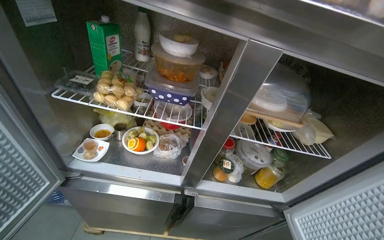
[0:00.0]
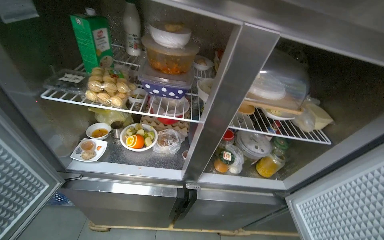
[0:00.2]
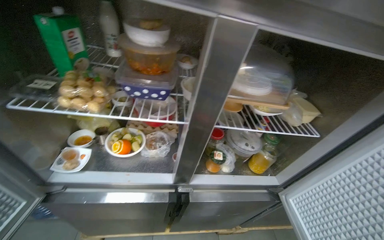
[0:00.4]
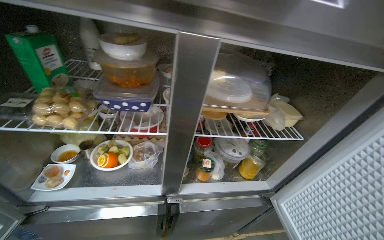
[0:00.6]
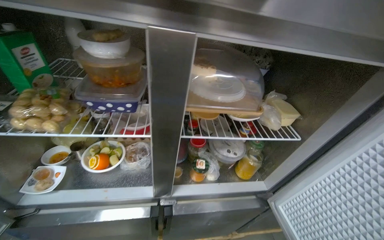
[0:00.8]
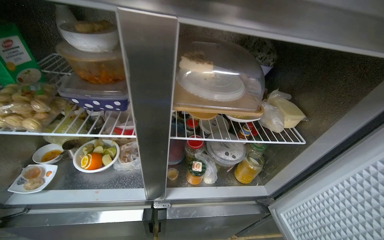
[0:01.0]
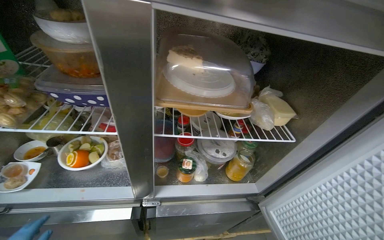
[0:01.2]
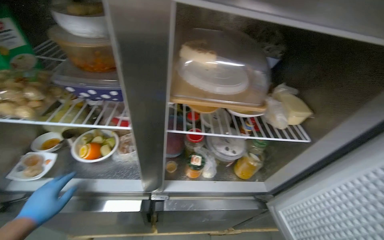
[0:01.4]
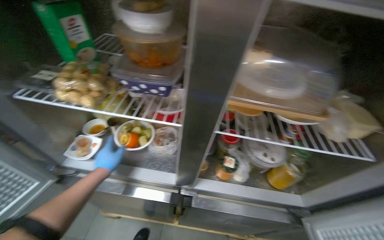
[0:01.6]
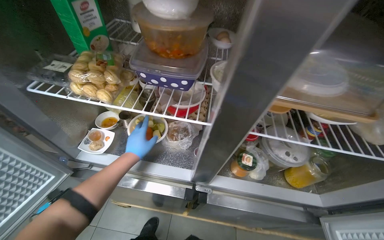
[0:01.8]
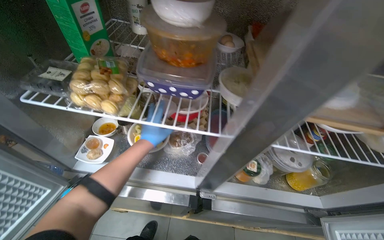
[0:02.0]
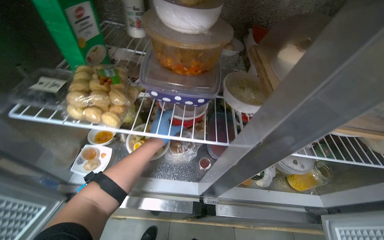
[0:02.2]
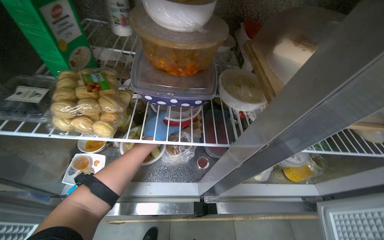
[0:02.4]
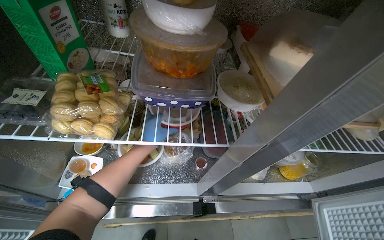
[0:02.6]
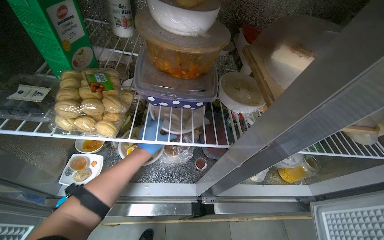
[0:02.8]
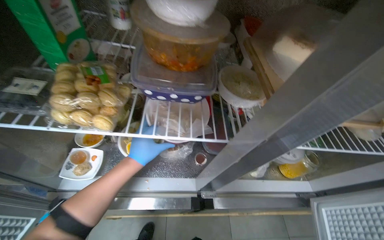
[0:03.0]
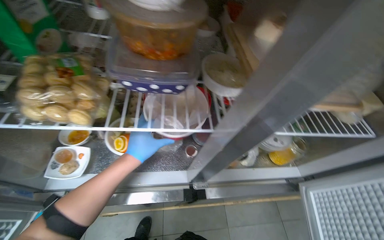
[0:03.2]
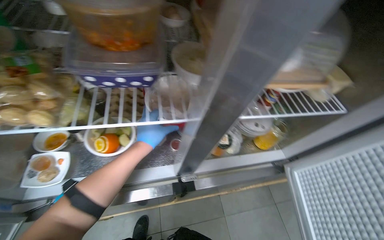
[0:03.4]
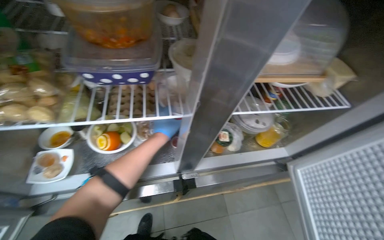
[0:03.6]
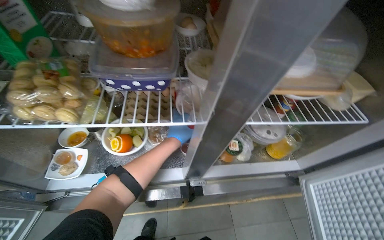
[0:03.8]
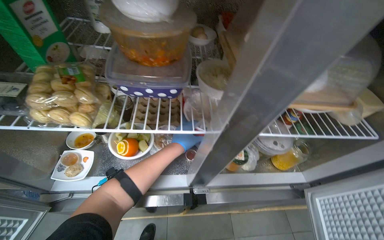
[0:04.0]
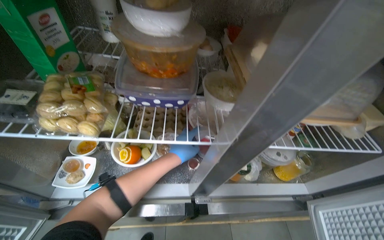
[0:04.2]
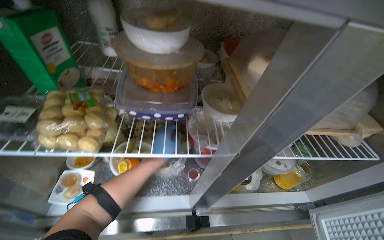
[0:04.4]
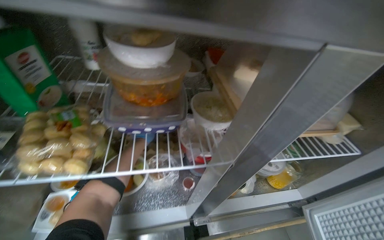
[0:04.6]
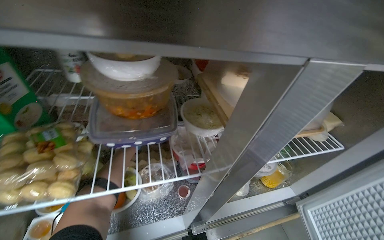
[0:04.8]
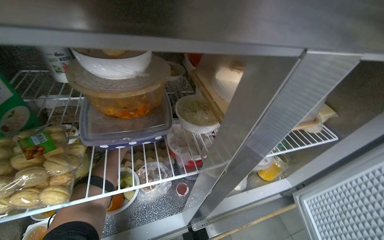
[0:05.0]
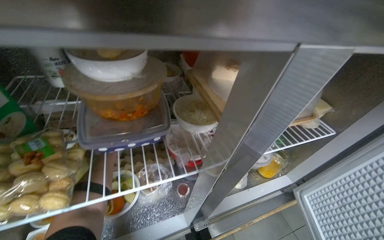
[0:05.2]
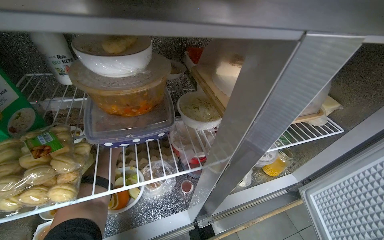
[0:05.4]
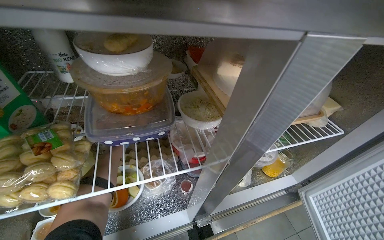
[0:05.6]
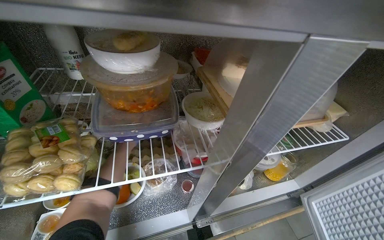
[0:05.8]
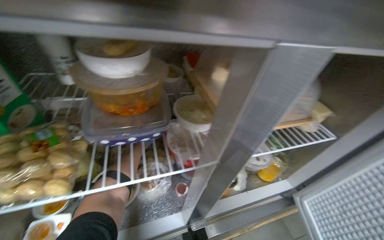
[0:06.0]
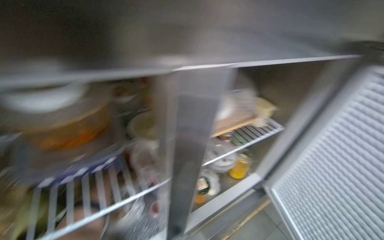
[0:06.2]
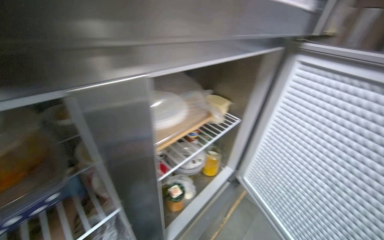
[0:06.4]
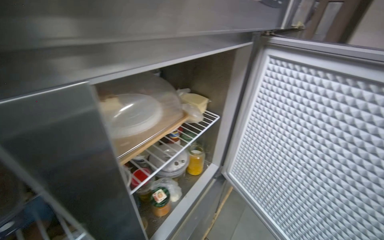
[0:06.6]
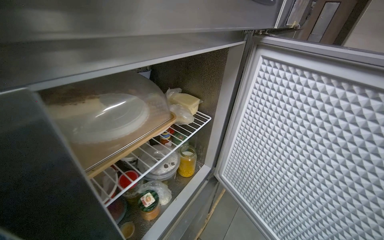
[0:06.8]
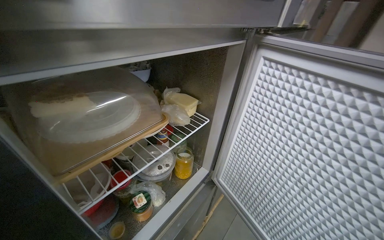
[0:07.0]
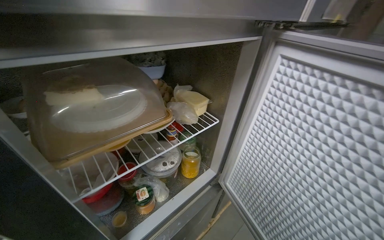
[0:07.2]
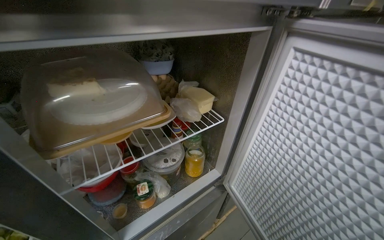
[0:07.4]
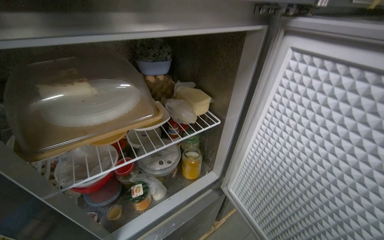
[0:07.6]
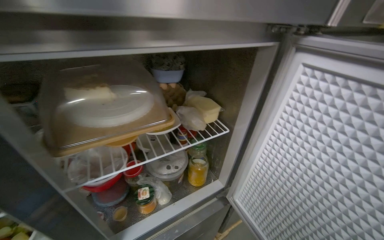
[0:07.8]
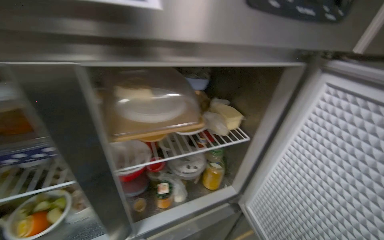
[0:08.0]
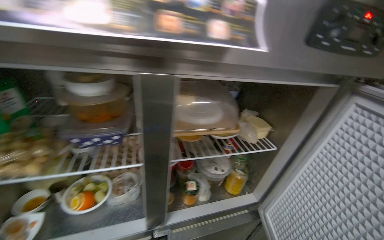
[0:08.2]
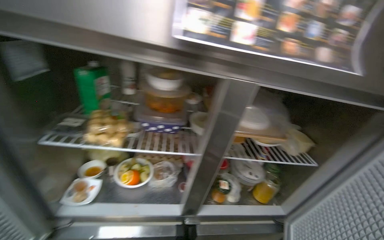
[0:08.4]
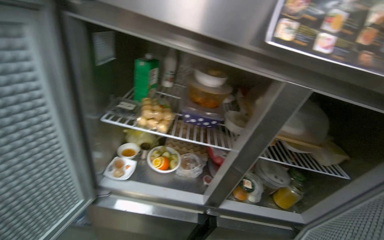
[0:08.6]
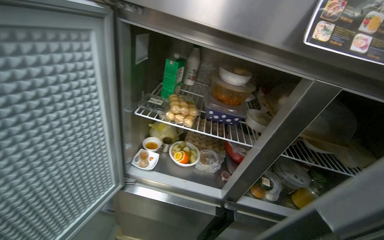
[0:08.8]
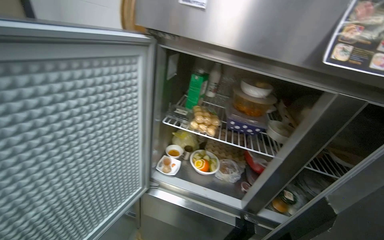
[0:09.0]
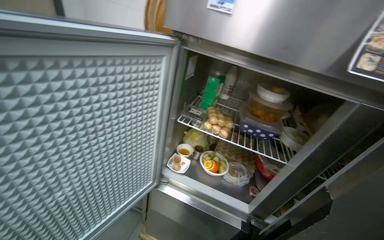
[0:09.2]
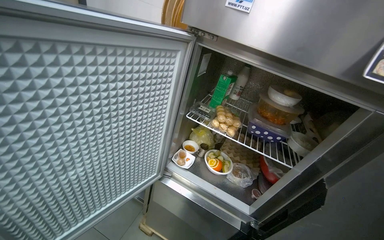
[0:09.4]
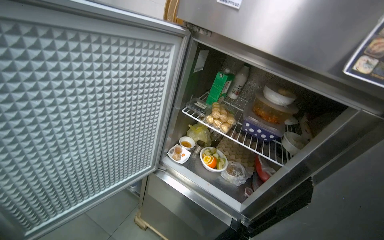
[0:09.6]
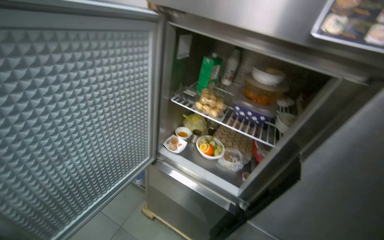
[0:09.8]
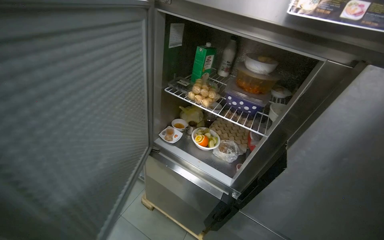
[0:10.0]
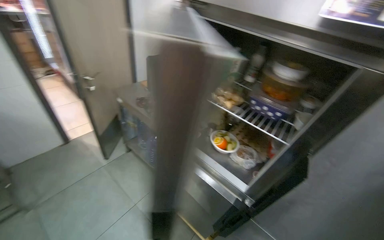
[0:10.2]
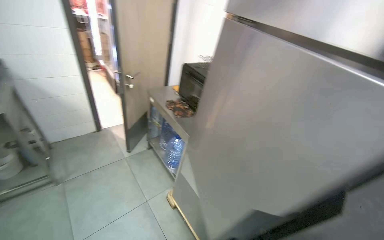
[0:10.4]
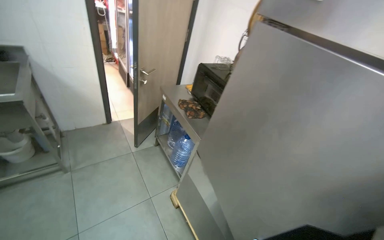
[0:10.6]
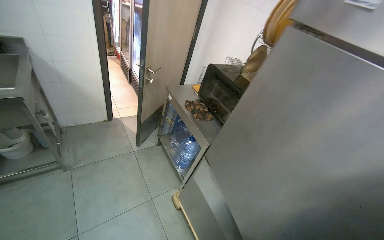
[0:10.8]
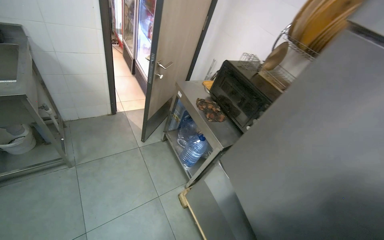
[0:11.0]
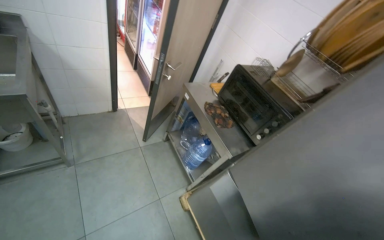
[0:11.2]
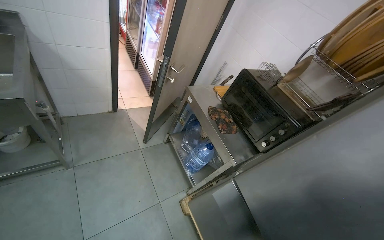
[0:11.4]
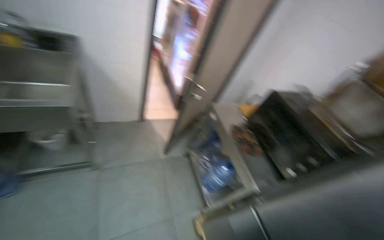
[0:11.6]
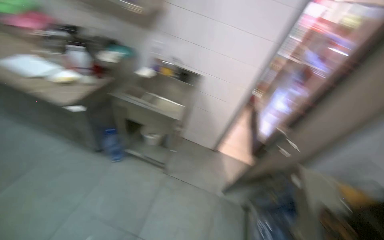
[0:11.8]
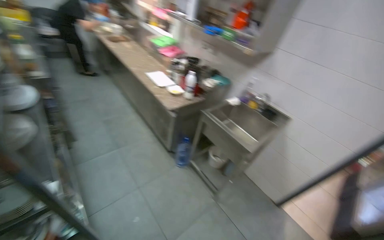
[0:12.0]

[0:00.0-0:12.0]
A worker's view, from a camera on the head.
Job: preparing food.
The whole recording: Taking product from refrigerator Discretion: The worker takes the required product from the refrigerator. The worker takes the required product from the refrigerator.
0:06.0 to 0:07.6: The wearer's head swings some 20 degrees to the right.
0:07.6 to 0:09.0: The head travels approximately 60 cm. The head rotates some 45 degrees to the left. The view tilts some 15 degrees upward.
0:09.0 to 0:10.4: The wearer looks roughly 35 degrees further to the left.
0:10.4 to 0:12.0: The wearer's head swings some 90 degrees to the left. The view tilts about 20 degrees upward.

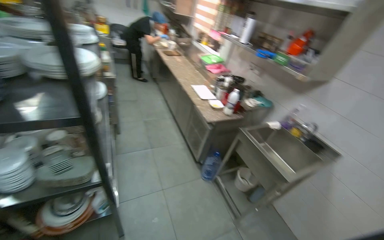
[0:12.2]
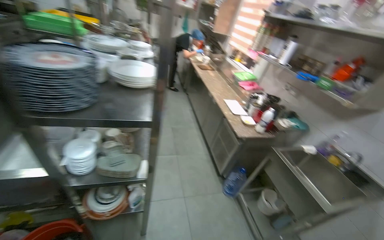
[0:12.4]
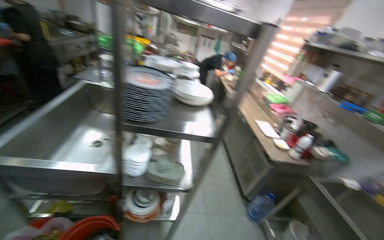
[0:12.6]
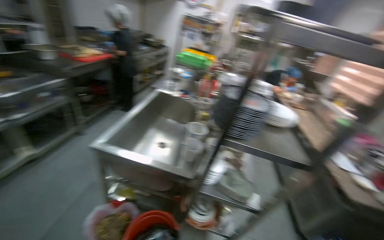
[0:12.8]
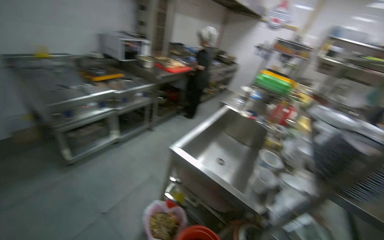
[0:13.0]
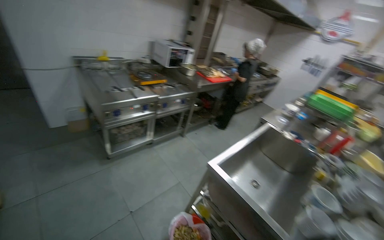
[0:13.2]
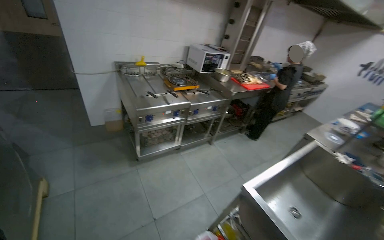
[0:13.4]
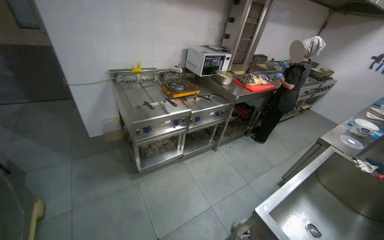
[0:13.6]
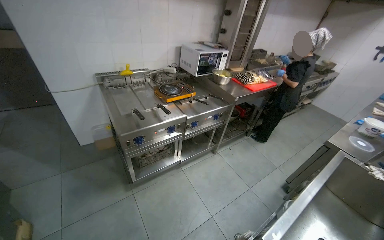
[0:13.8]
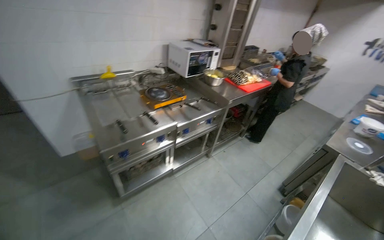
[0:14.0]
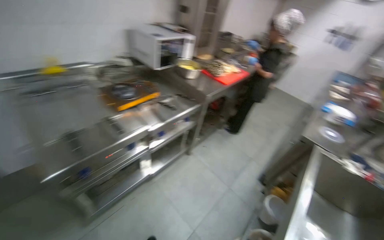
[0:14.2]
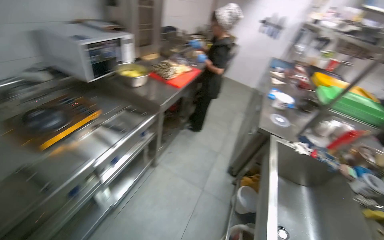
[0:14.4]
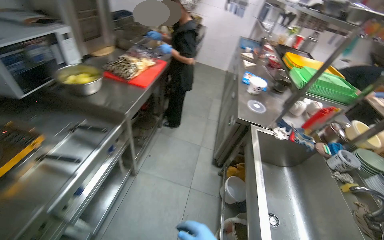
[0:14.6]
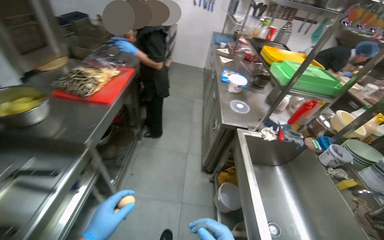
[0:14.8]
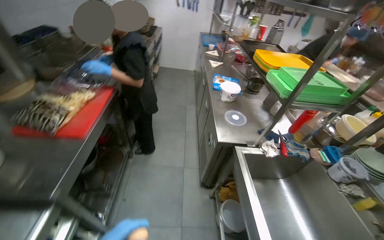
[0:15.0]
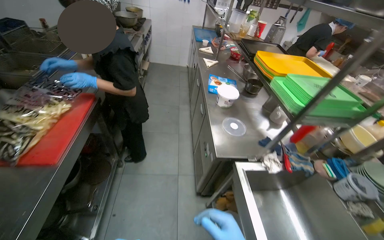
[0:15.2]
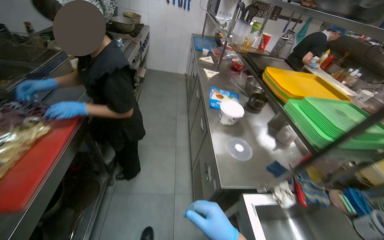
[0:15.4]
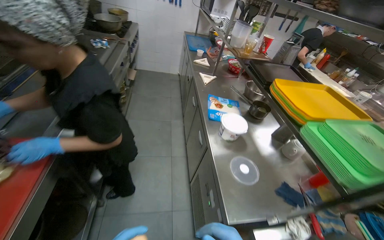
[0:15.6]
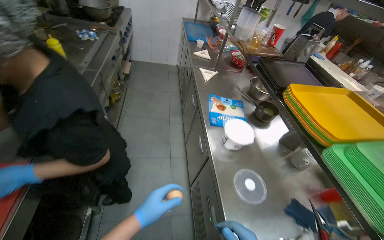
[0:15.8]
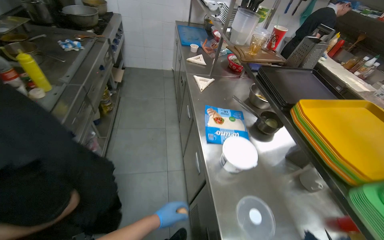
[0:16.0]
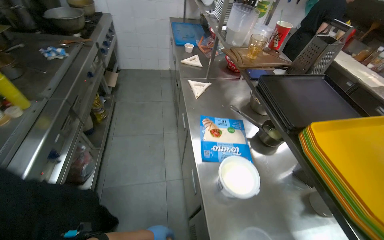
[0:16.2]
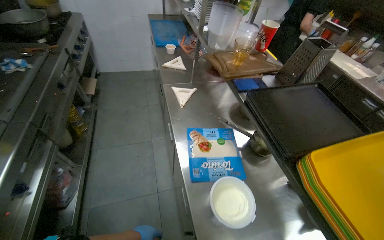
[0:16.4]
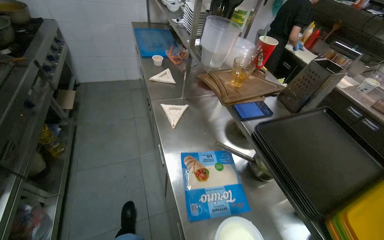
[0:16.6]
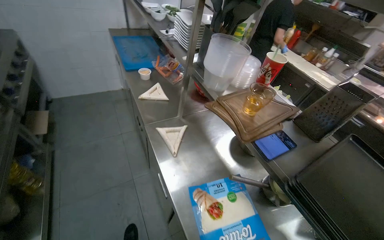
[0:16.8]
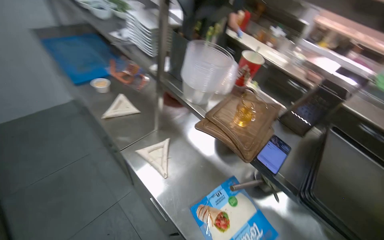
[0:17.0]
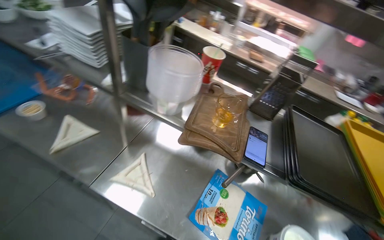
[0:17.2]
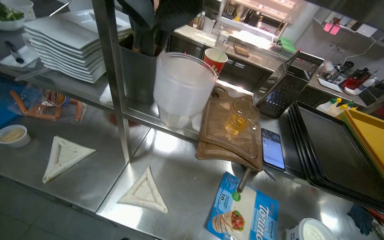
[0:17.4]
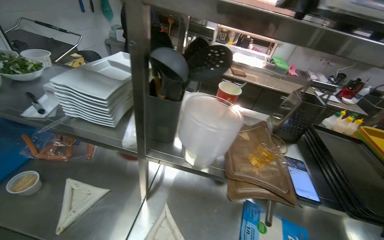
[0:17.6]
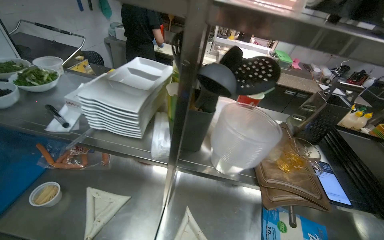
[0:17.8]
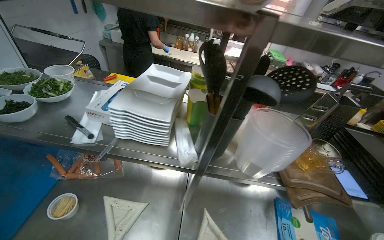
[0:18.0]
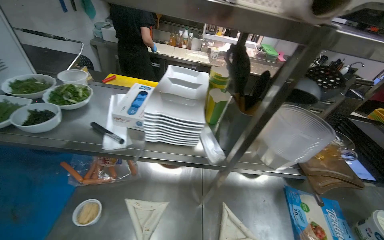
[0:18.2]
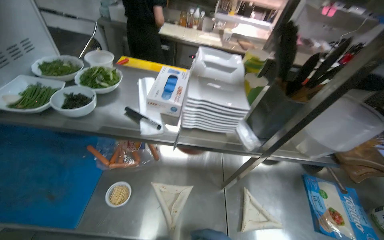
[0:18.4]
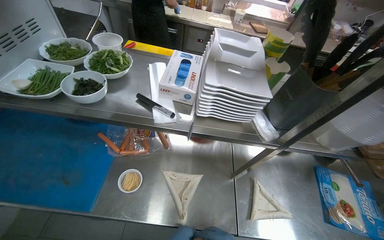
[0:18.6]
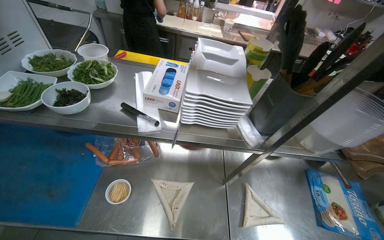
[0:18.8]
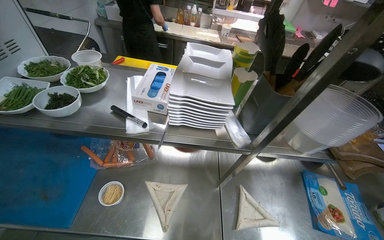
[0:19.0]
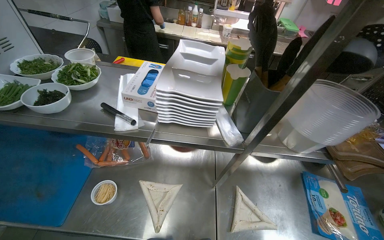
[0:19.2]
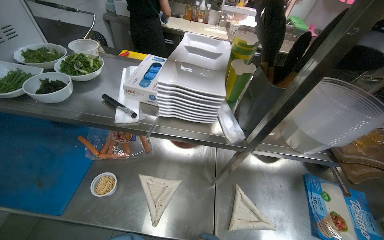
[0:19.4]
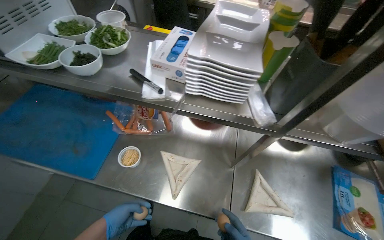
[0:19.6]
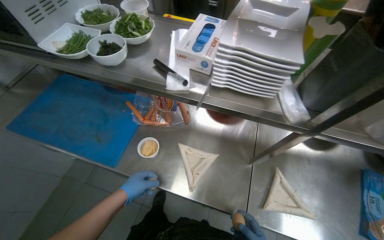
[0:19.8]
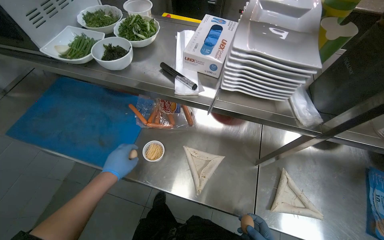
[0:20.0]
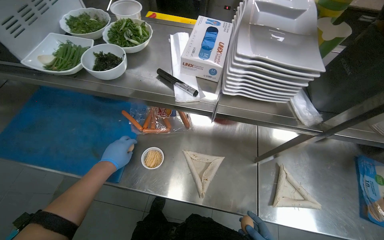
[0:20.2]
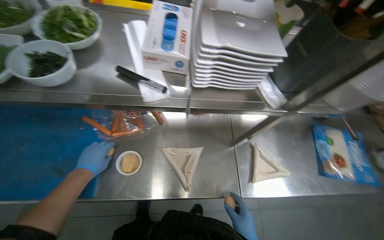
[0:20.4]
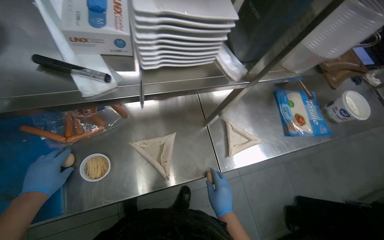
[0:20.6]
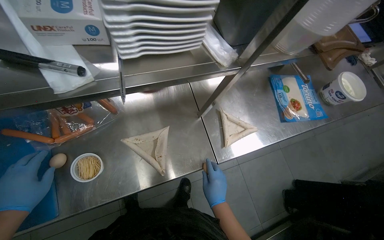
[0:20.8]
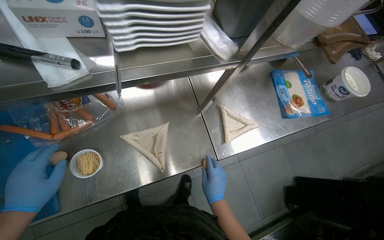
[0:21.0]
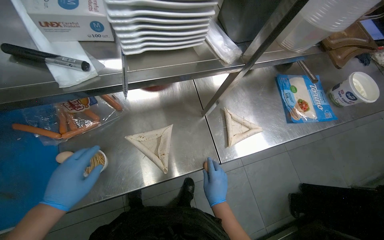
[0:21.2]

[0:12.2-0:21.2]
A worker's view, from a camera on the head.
Job: preparing food.
The whole recording: Taking product from refrigerator Discretion: The worker takes the required product from the refrigerator. The worker takes the required product from the refrigerator.
0:12.2 to 0:13.8: The wearer moves approximately 1.5 m. The wearer's head swings some 80 degrees to the left. The view tips upward by about 20 degrees.
0:13.8 to 0:15.2: The wearer moves some 1 m. The head turns to the right by about 60 degrees. The camera pitches downward, by some 15 degrees.
0:15.2 to 0:16.6: The head travels approximately 1 m.
0:16.6 to 0:18.2: The camera travels roughly 1 m. The wearer looks some 65 degrees further to the right.
0:19.8 to 0:21.2: The wearer looks about 35 degrees further to the right. The camera pitches downward, by about 15 degrees.
